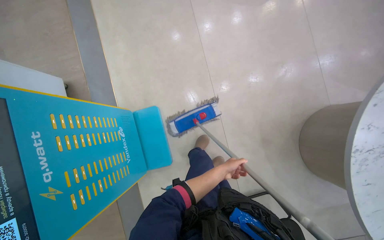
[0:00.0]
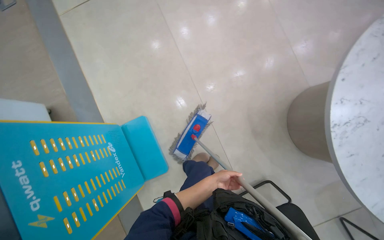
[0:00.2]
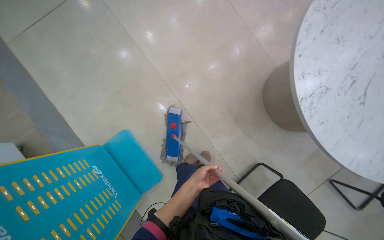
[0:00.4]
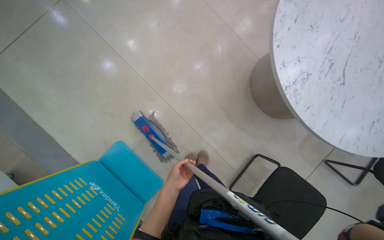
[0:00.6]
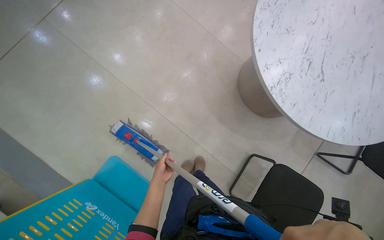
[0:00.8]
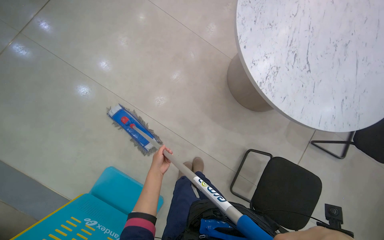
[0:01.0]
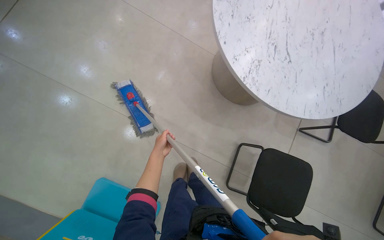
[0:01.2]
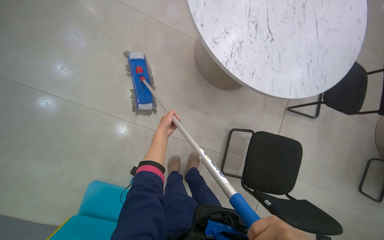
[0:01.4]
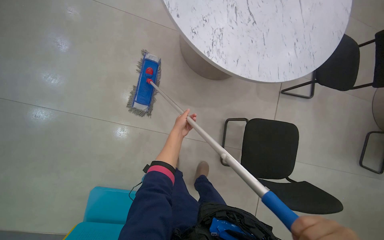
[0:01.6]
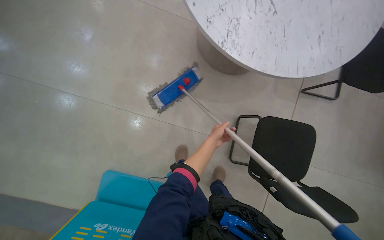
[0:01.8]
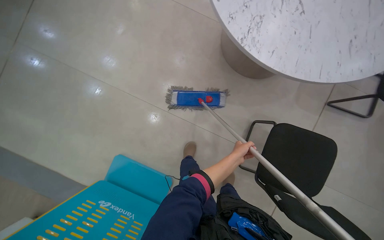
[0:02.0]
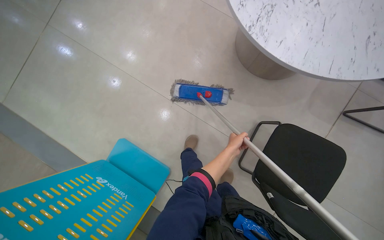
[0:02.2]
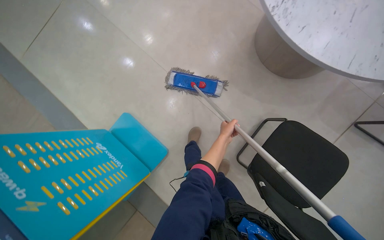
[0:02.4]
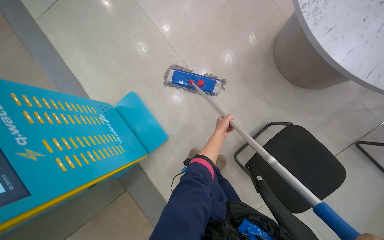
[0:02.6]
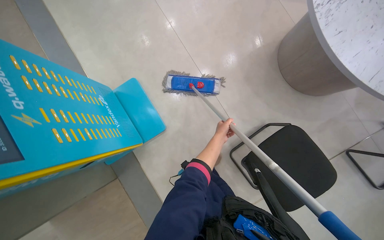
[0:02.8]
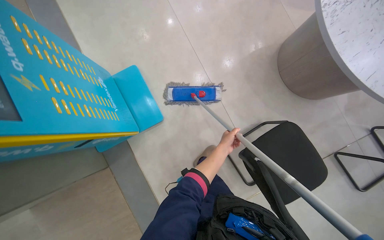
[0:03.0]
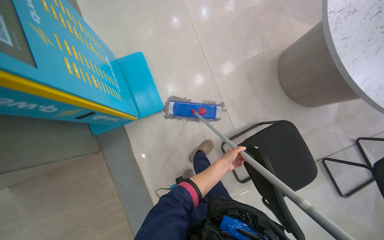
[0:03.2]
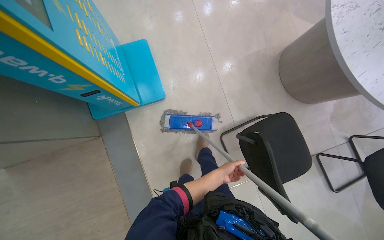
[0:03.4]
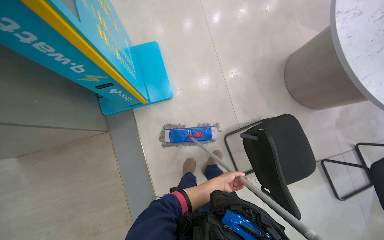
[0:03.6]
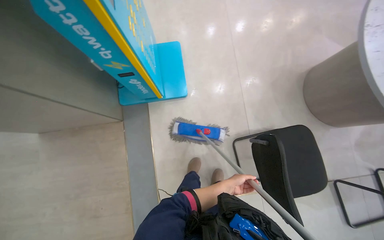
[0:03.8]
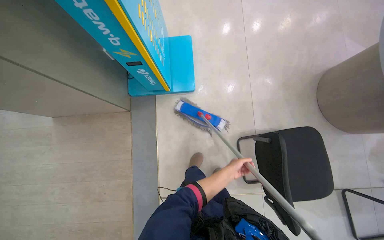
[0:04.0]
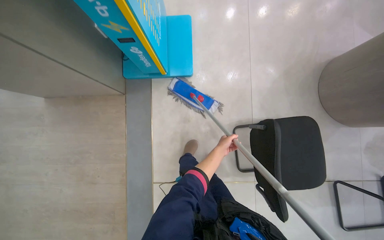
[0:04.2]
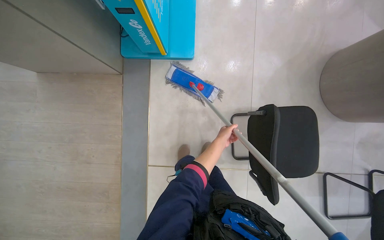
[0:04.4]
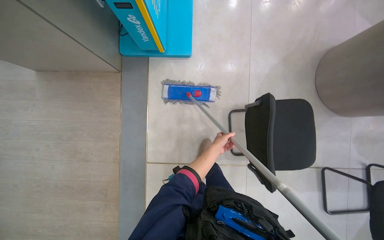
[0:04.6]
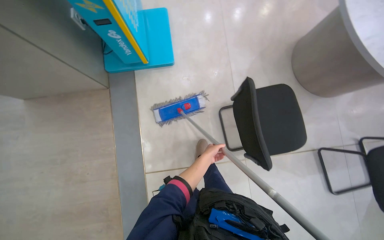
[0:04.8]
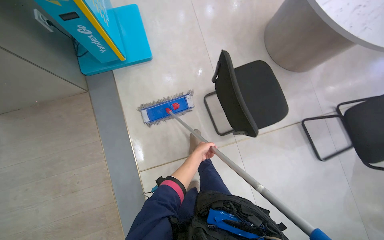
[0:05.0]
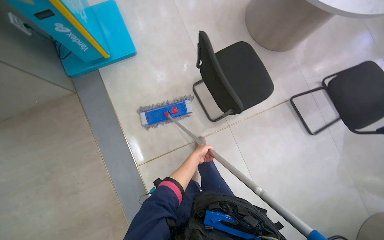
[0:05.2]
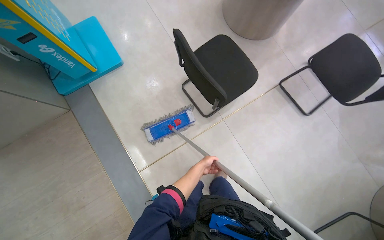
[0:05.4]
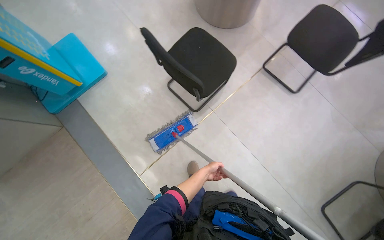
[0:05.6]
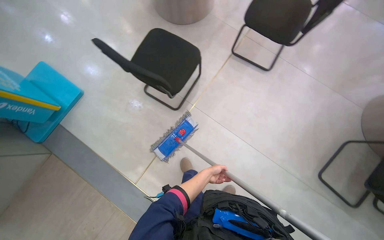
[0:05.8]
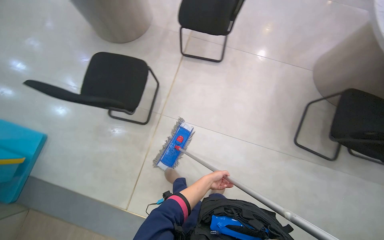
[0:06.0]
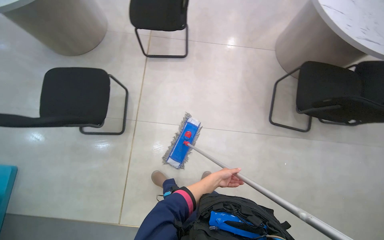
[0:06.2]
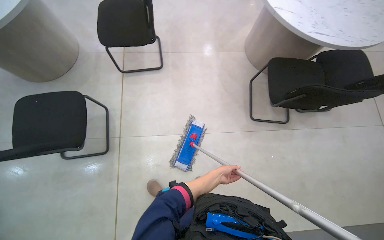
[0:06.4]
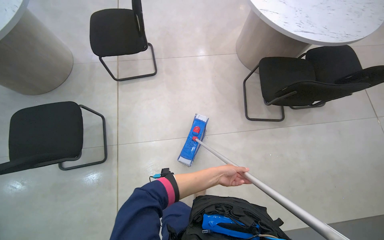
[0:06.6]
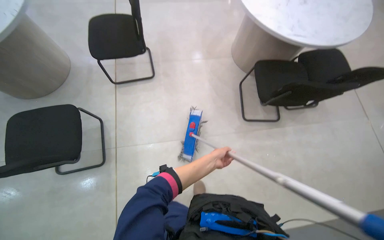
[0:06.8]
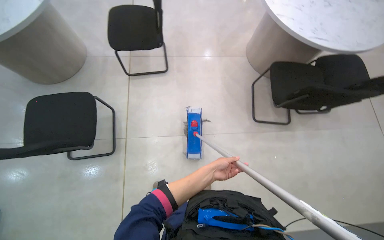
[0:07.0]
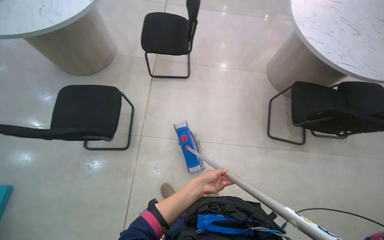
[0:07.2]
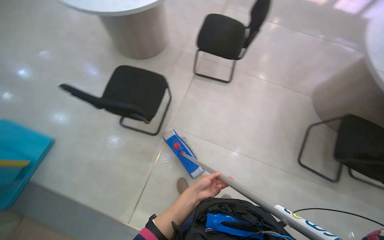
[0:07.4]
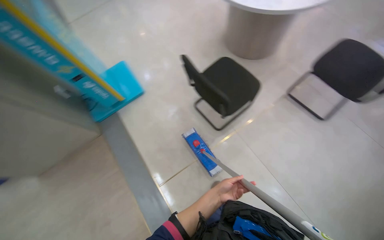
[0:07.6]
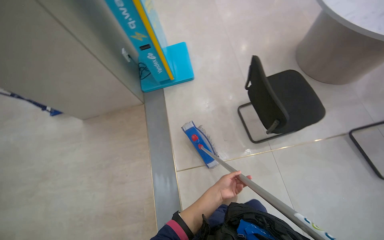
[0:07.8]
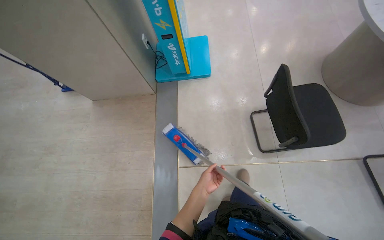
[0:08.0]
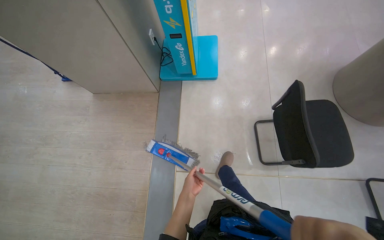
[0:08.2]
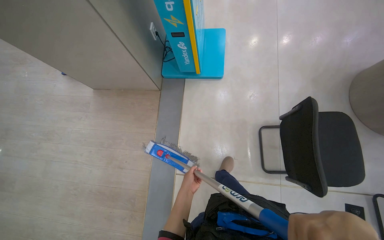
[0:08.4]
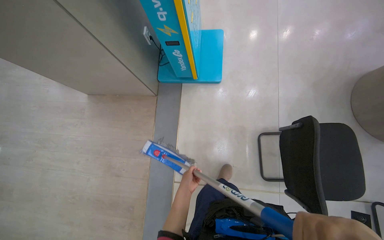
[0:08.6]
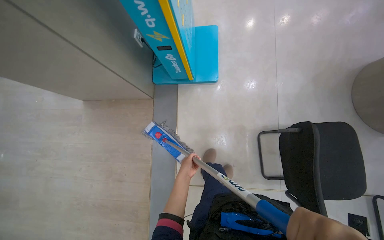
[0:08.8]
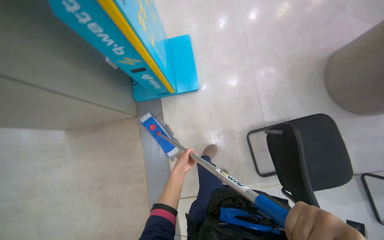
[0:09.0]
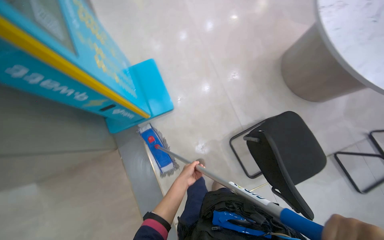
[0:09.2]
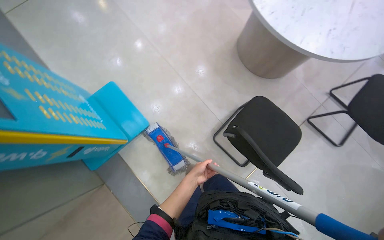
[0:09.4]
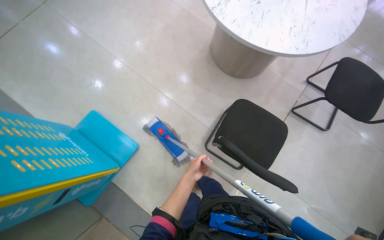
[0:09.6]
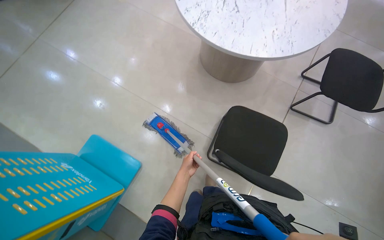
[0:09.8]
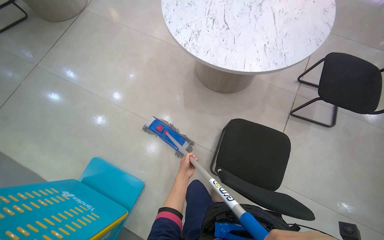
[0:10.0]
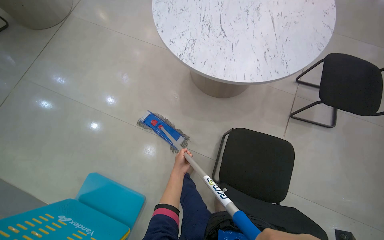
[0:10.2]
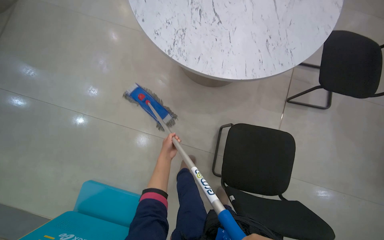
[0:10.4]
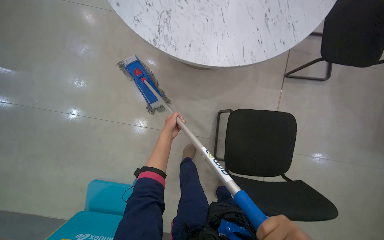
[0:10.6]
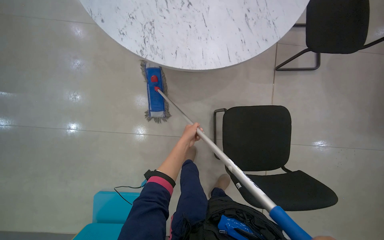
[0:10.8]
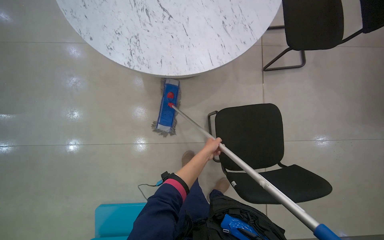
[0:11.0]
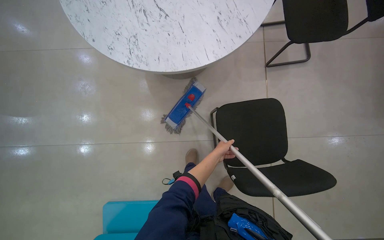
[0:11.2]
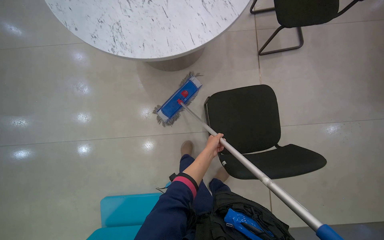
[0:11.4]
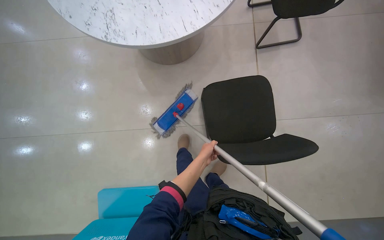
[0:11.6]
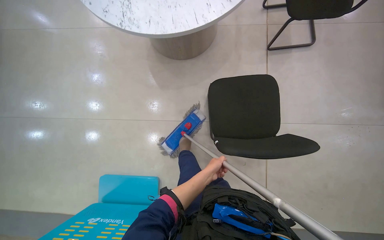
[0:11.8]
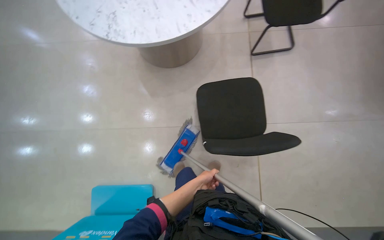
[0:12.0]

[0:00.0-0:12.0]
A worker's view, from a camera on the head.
Job: mopping floor.
The whole recording: Mopping tiled floor. The worker mops the tiled floor, moving chairs to clean underneath them.
0:00.0 to 0:01.6: The head rotates approximately 65 degrees to the right.
0:01.6 to 0:03.0: The camera travels some 60 cm. The head turns to the left by about 50 degrees.
0:03.0 to 0:04.4: Everything in view rotates roughly 30 degrees clockwise.
0:04.4 to 0:06.0: The head travels about 1 m. The scene rotates counterclockwise by approximately 75 degrees.
0:07.6 to 0:09.0: The camera is carried roughly 60 cm. The wearer looks about 30 degrees further to the left. The camera pitches downward, by about 15 degrees.
0:09.0 to 0:10.4: The camera travels roughly 70 cm. The head turns to the right by about 65 degrees.
0:10.4 to 0:12.0: The left hand moves to the right and down the picture, some 40 cm.

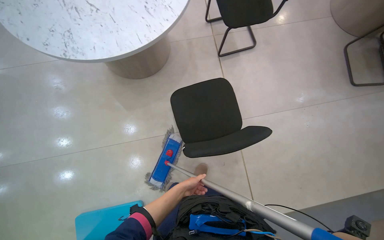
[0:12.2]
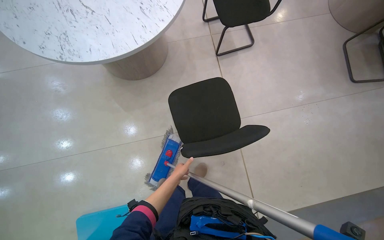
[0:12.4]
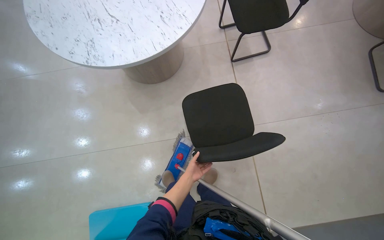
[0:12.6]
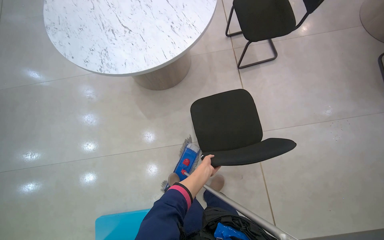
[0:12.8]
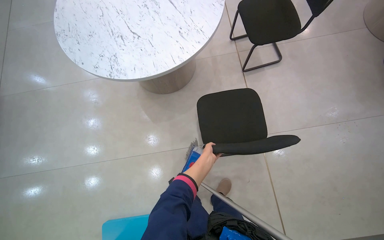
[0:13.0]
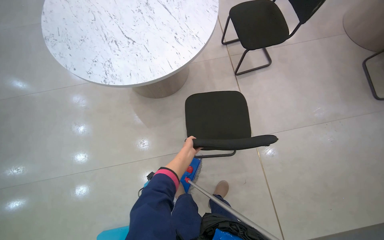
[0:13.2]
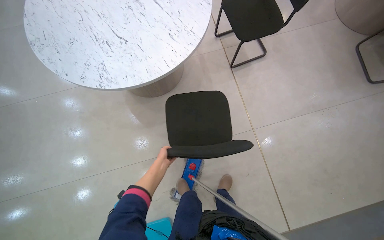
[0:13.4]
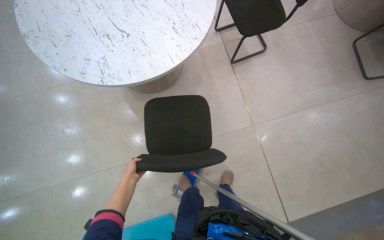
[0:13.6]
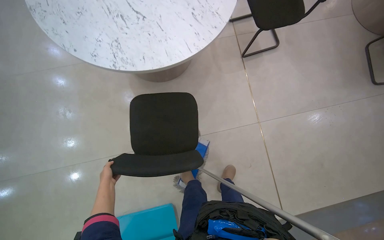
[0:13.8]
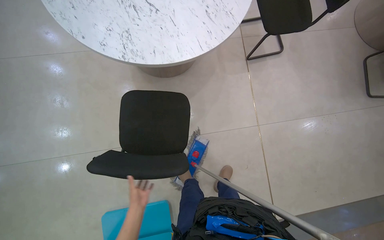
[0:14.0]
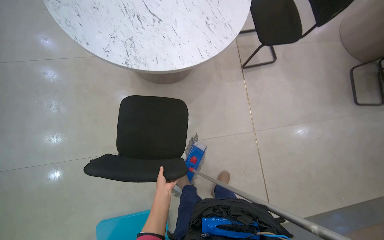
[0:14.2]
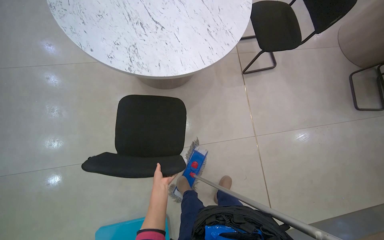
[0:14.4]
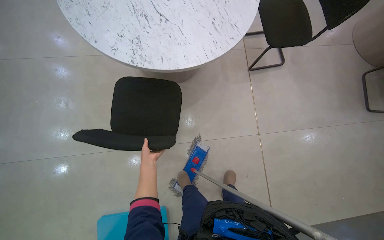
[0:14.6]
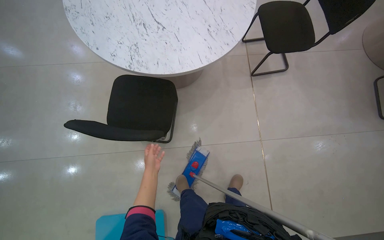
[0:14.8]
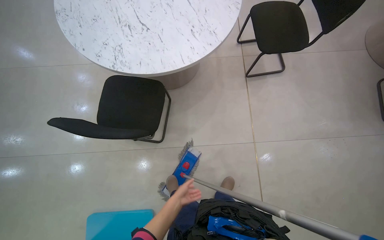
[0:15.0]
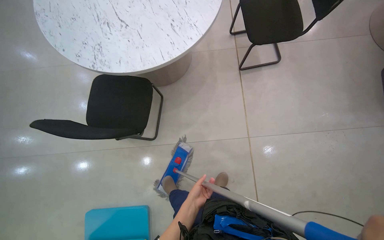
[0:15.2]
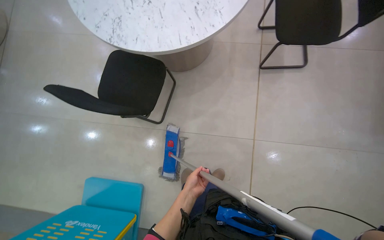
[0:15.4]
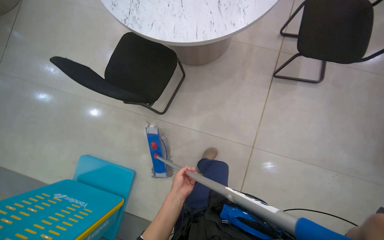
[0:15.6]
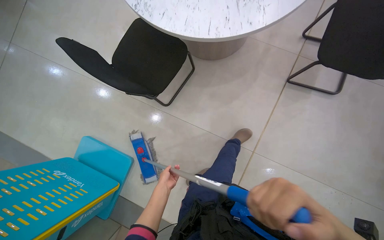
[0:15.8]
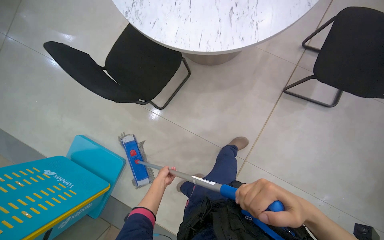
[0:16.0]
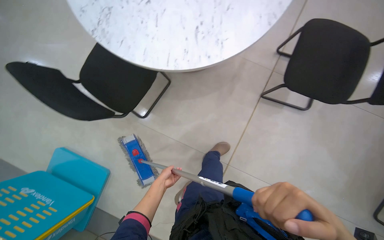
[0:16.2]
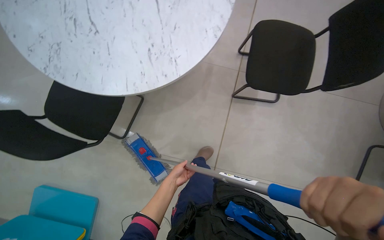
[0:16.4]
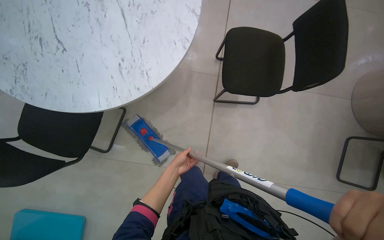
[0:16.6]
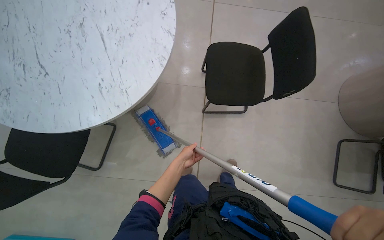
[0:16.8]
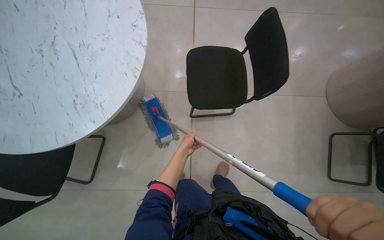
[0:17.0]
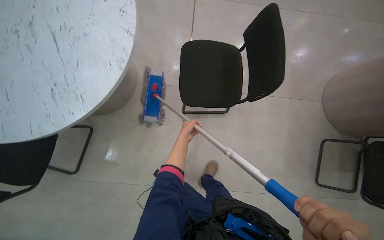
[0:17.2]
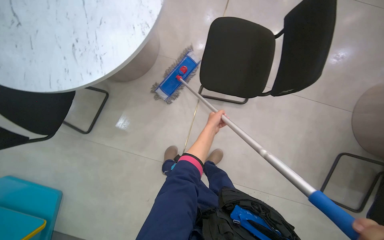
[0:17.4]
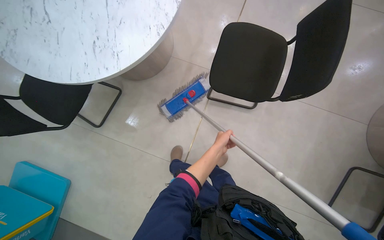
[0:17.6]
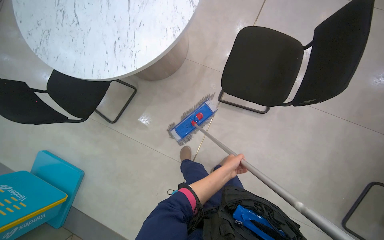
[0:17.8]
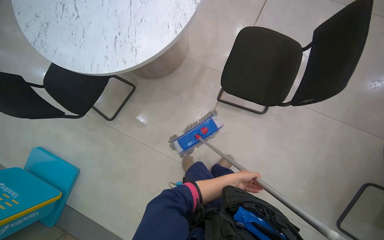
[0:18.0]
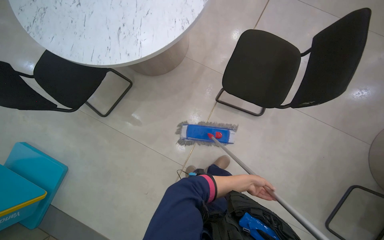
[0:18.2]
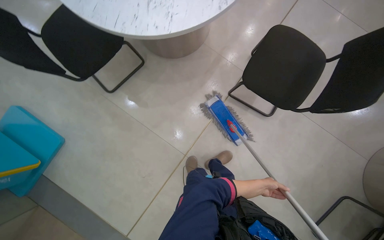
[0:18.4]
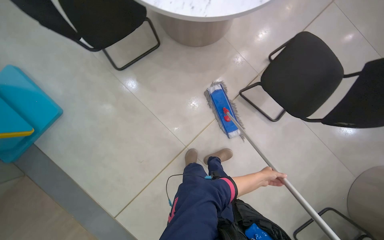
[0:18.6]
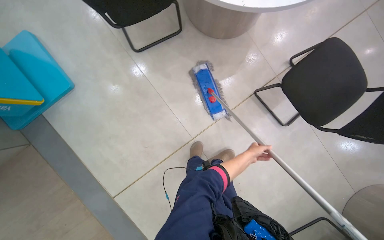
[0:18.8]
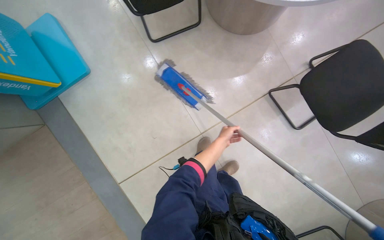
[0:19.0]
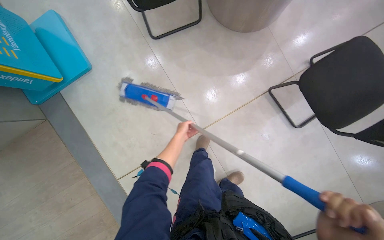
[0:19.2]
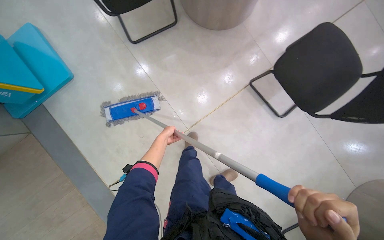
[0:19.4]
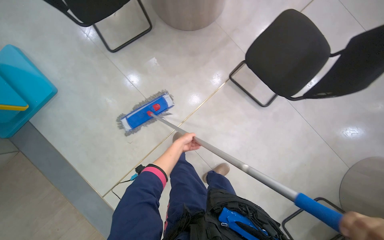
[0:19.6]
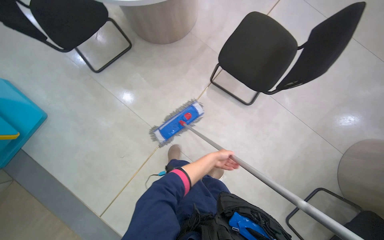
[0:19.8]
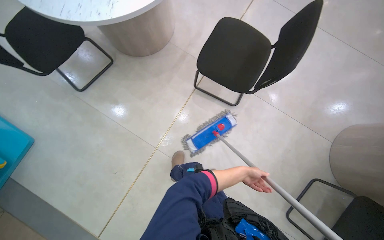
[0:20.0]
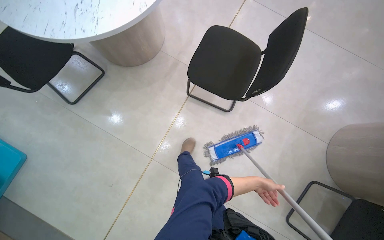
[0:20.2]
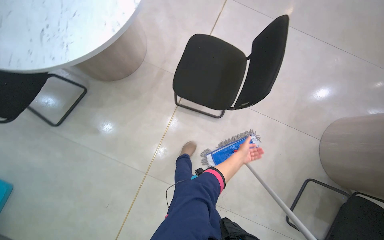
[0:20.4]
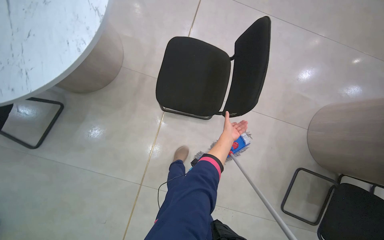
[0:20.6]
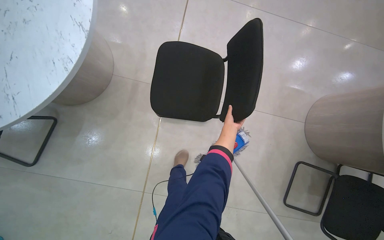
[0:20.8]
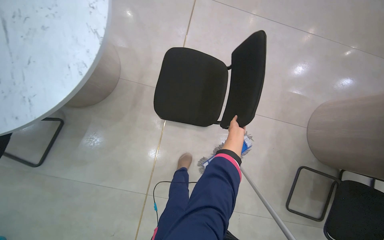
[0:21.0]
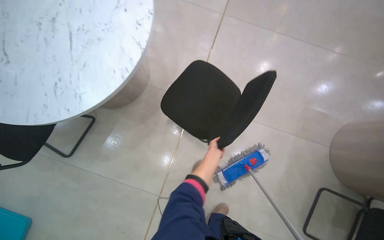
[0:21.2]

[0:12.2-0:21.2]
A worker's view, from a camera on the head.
Job: mopping floor.
The whole recording: Mopping tiled floor. The worker mops the tiled floor, moving chairs to clean underneath them.
0:12.2 to 0:13.8: The left hand is displaced to the left by some 60 cm.
0:15.2 to 0:16.6: The camera travels roughly 50 cm.
0:16.6 to 0:18.2: The left hand shifts about 60 cm to the right.
